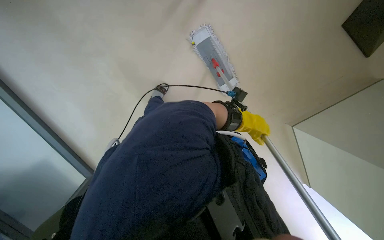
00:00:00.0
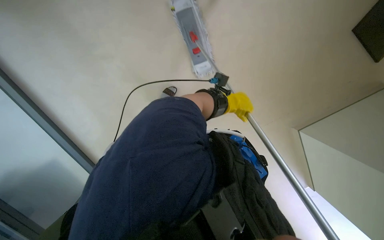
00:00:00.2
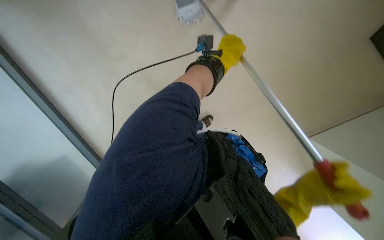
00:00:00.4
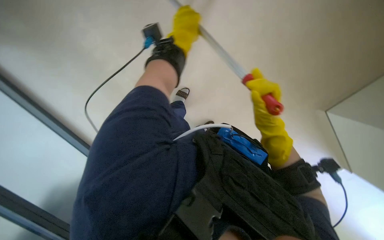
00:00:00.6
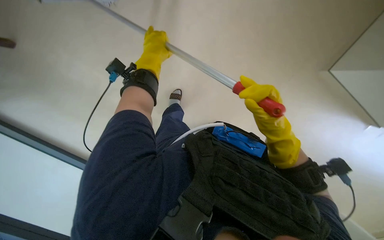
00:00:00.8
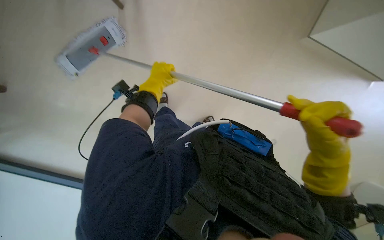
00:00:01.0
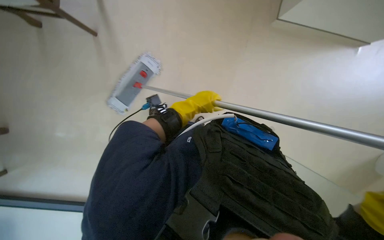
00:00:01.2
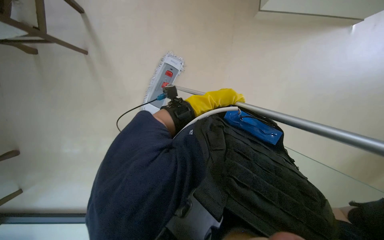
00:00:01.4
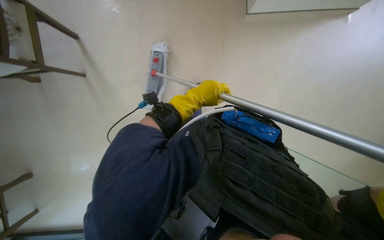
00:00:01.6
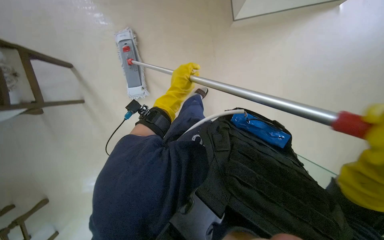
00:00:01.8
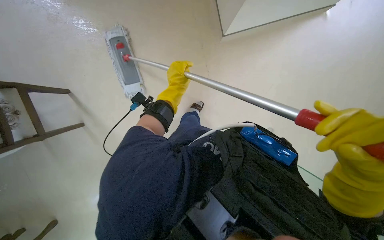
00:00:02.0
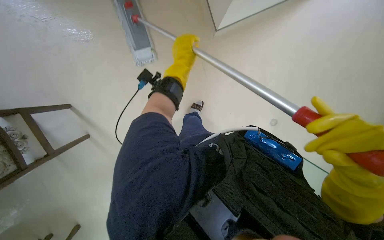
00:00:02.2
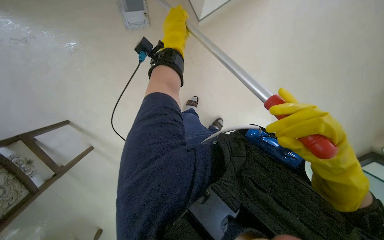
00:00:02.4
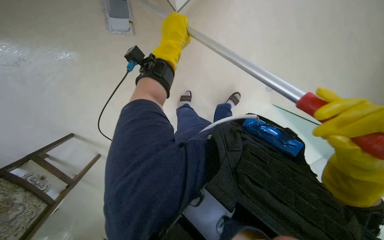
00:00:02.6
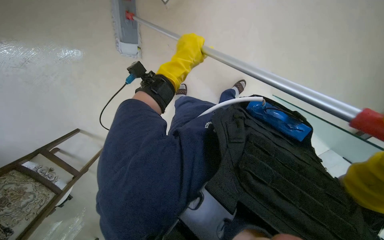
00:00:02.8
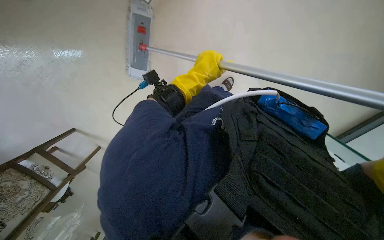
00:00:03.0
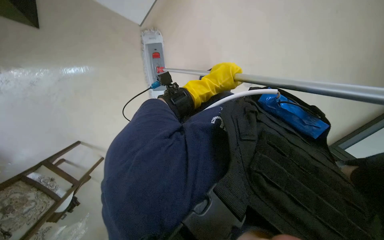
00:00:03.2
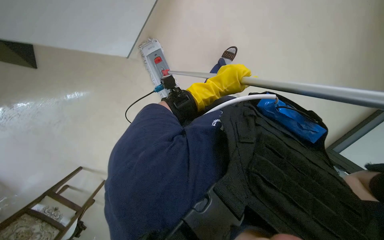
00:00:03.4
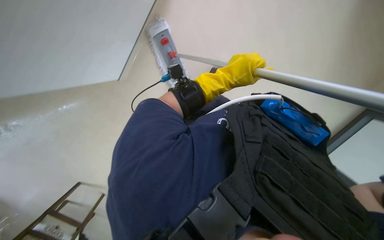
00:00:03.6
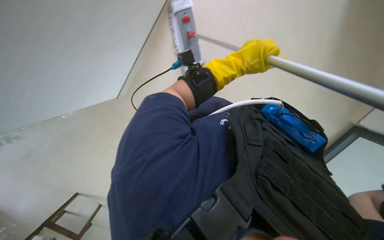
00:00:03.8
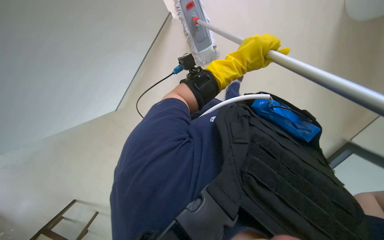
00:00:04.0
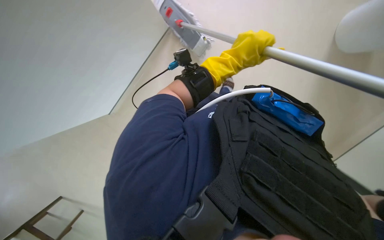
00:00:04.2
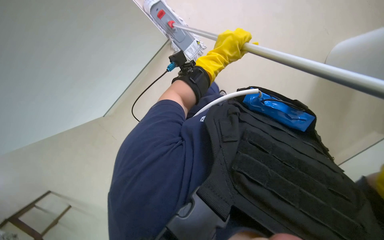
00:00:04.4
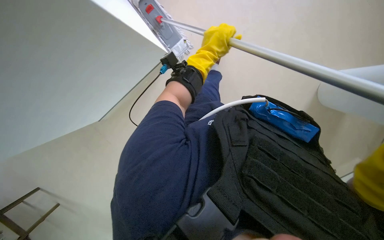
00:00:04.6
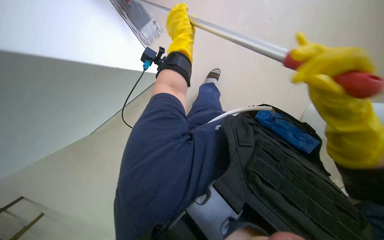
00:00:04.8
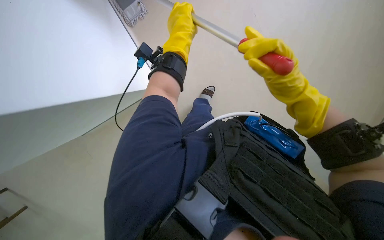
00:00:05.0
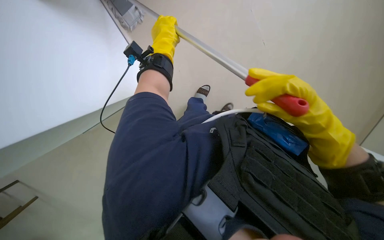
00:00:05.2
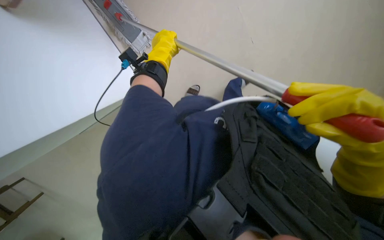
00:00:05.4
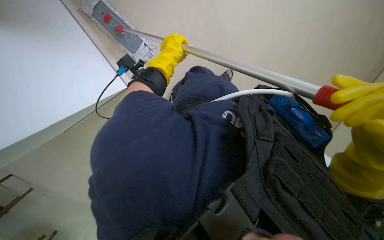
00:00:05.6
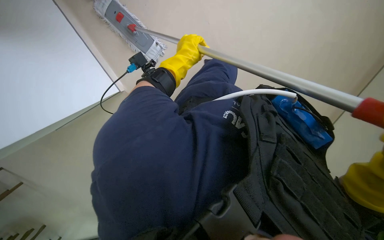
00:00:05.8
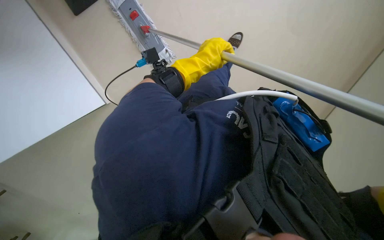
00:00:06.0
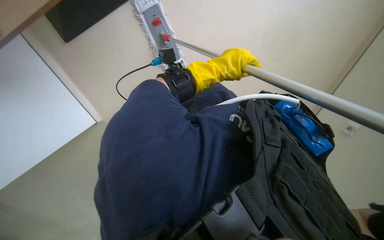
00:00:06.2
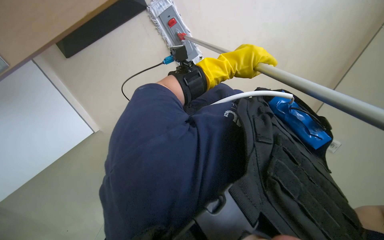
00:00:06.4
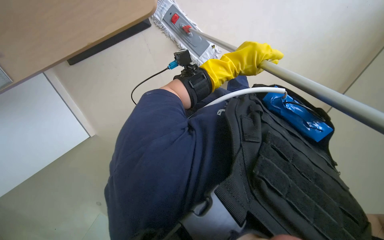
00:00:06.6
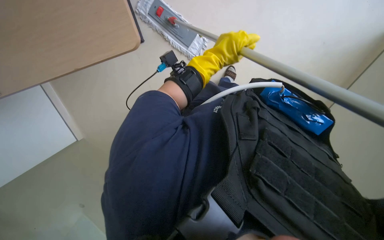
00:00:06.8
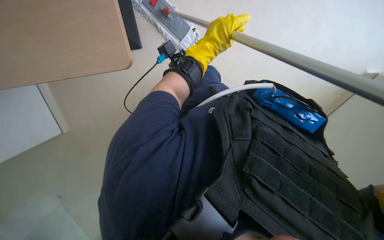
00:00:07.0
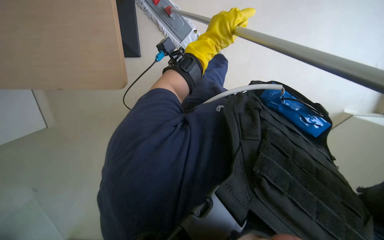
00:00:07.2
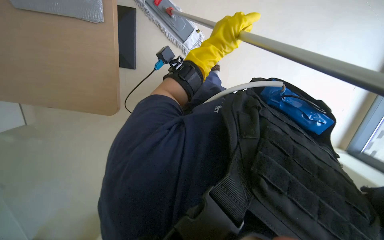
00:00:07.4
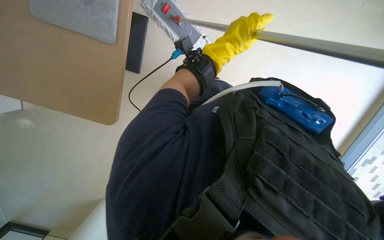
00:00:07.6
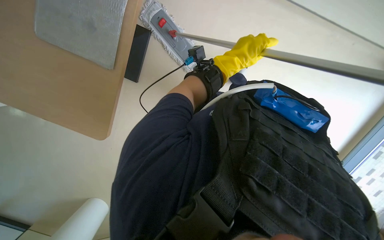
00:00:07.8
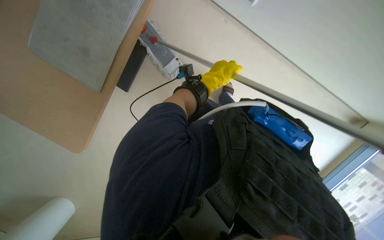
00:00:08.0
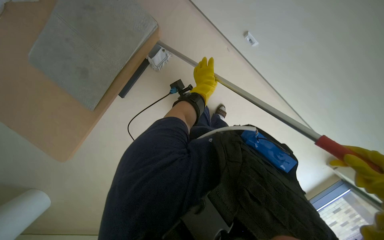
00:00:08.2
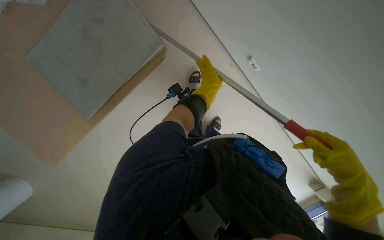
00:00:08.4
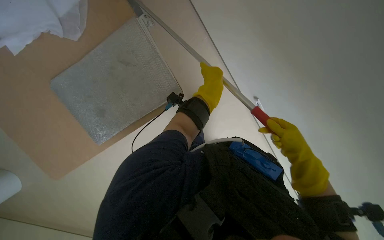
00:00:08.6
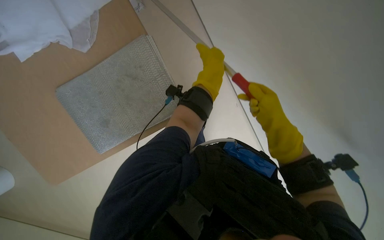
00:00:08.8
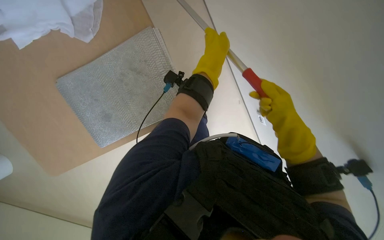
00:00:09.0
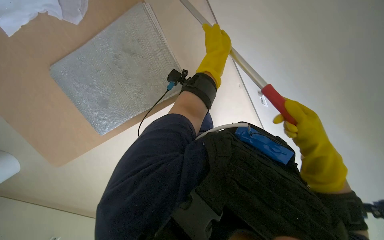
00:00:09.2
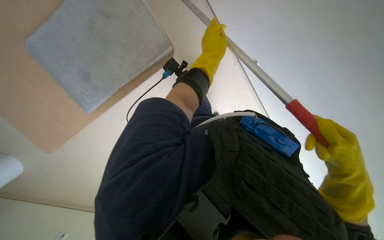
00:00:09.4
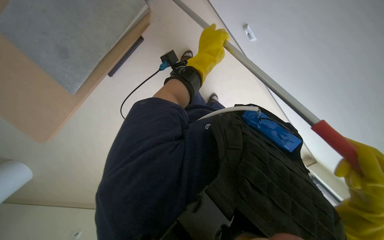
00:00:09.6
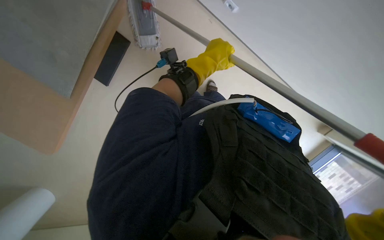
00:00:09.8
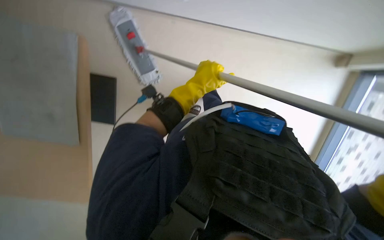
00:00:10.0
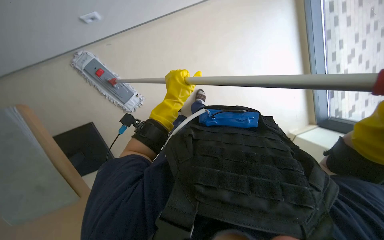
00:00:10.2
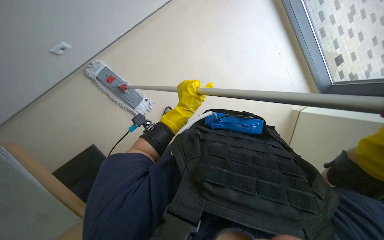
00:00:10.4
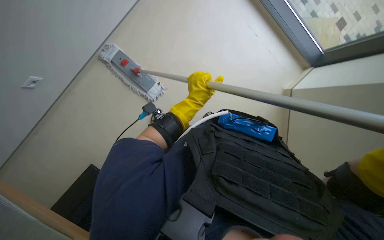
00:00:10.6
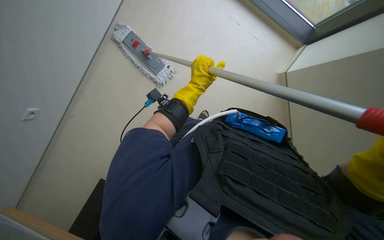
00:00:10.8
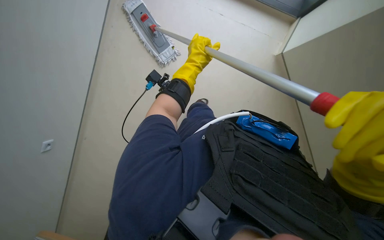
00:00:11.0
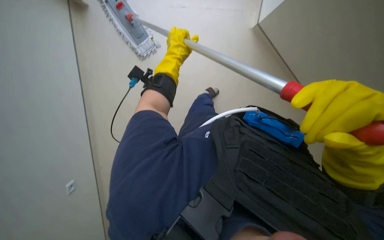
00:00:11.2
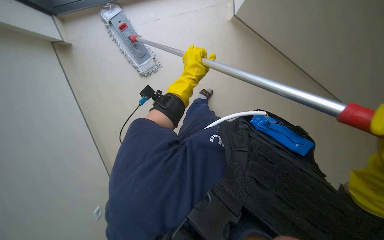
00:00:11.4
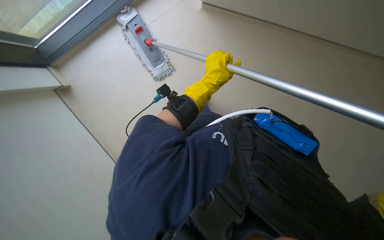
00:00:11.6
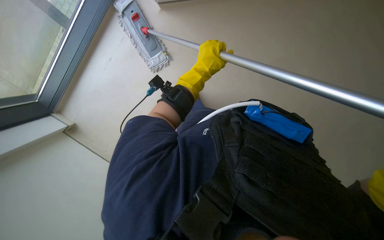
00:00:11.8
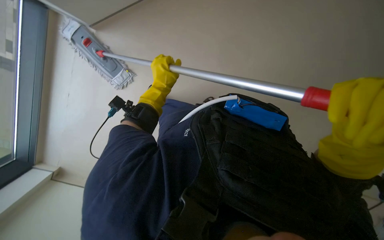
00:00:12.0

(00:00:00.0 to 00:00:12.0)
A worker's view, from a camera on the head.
Job: mopping floor.
The whole recording: Mopping the floor. The worker mops the floor with a mop, periodically dipping it into a bucket on a cleaning cart.
00:00:00.0 - 00:00:01.6: The left hand goes about 20 cm to the left and nearer to the camera.
00:00:01.6 - 00:00:03.0: The left hand goes up the picture and returns, roughly 20 cm each way.
00:00:03.0 - 00:00:04.4: The left hand shifts approximately 10 cm to the right.
00:00:04.4 - 00:00:06.0: The view tilts roughly 15 degrees upward. The left hand goes to the left and returns, roughly 20 cm each way.
00:00:07.6 - 00:00:09.0: The view tilts some 30 degrees upward.
00:00:09.0 - 00:00:10.4: The left hand is displaced farther from the camera and down the picture by approximately 20 cm.
00:00:10.4 - 00:00:12.0: The left hand is displaced up the picture by some 10 cm.

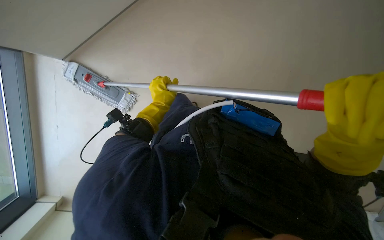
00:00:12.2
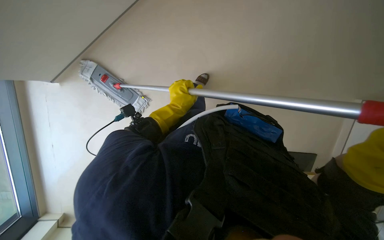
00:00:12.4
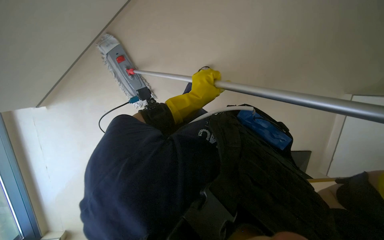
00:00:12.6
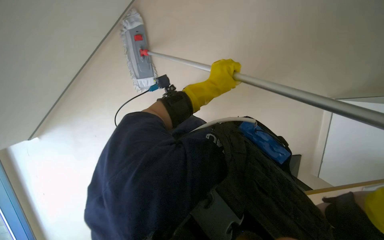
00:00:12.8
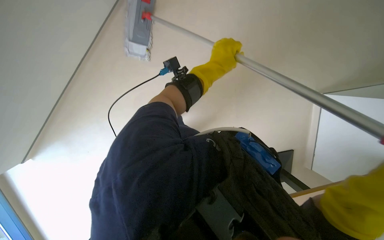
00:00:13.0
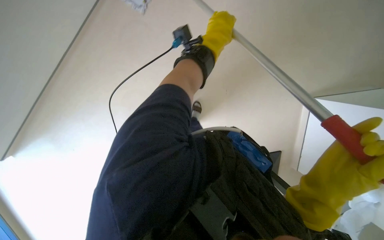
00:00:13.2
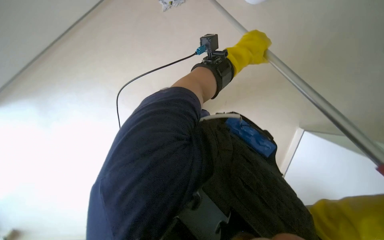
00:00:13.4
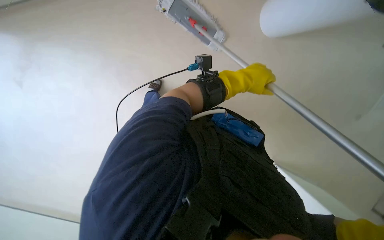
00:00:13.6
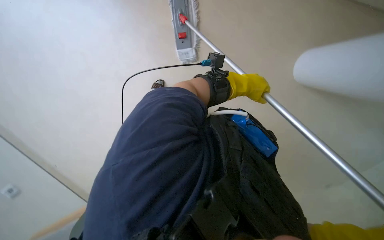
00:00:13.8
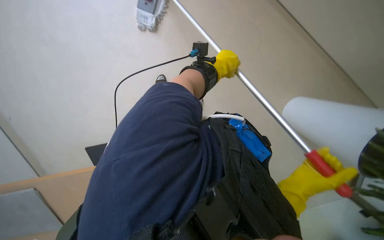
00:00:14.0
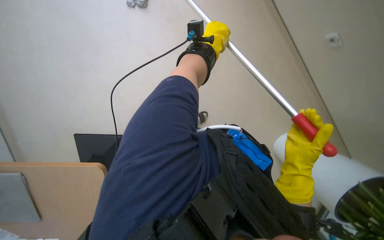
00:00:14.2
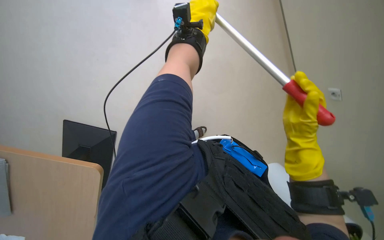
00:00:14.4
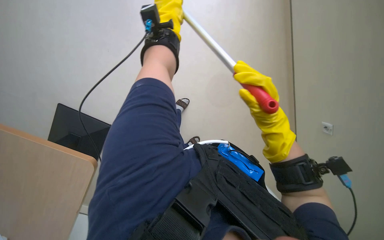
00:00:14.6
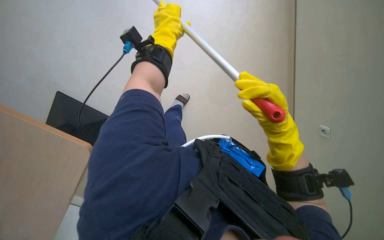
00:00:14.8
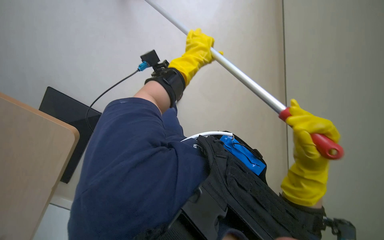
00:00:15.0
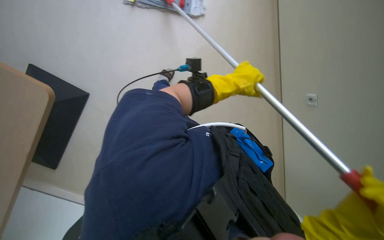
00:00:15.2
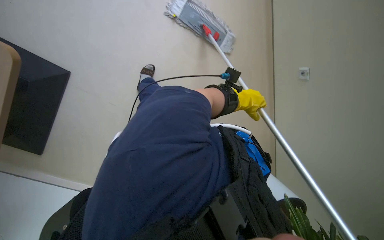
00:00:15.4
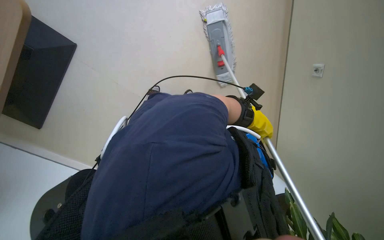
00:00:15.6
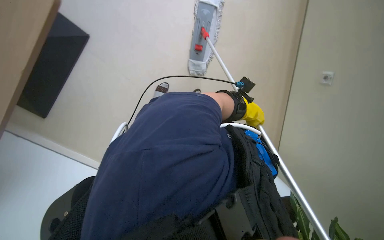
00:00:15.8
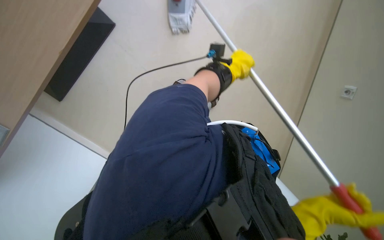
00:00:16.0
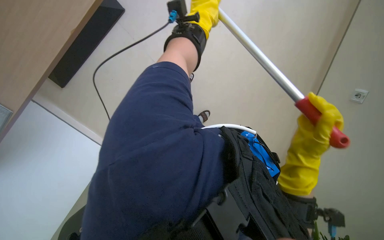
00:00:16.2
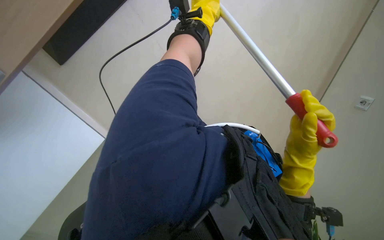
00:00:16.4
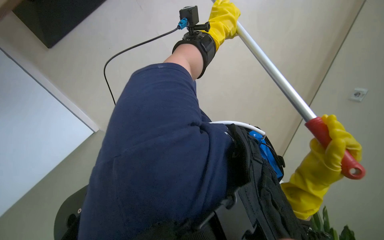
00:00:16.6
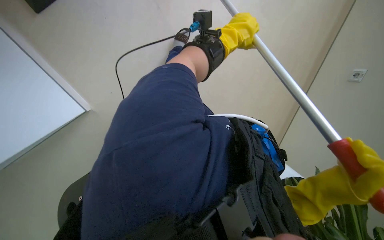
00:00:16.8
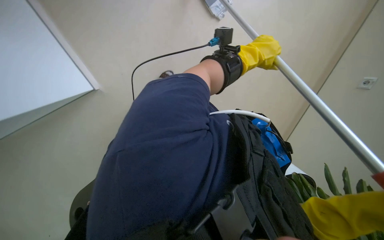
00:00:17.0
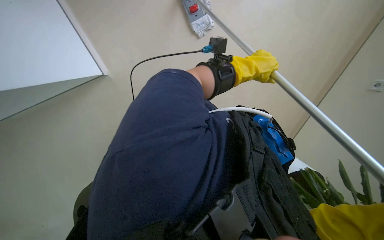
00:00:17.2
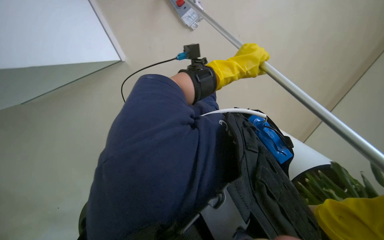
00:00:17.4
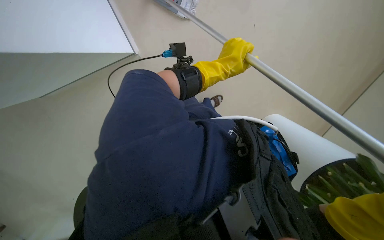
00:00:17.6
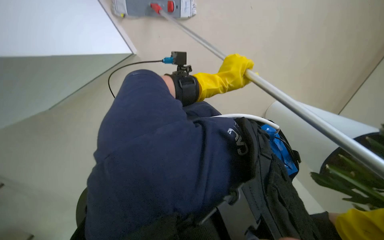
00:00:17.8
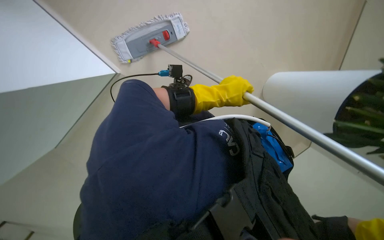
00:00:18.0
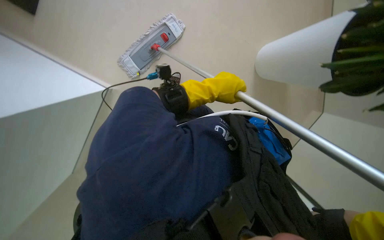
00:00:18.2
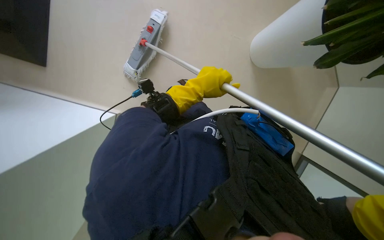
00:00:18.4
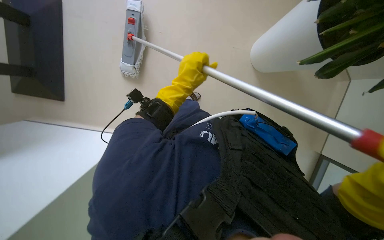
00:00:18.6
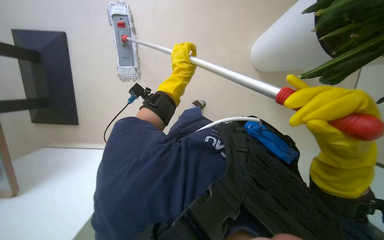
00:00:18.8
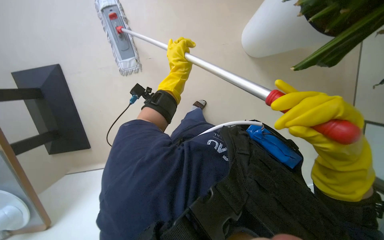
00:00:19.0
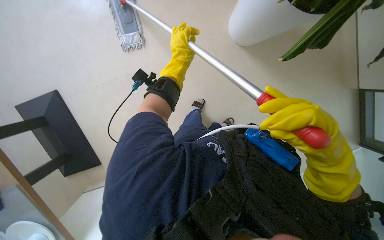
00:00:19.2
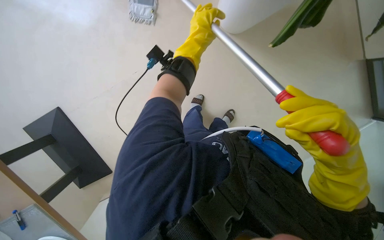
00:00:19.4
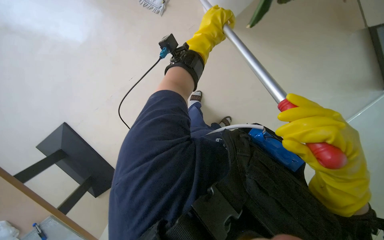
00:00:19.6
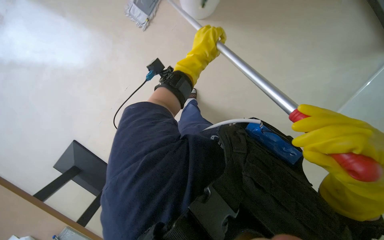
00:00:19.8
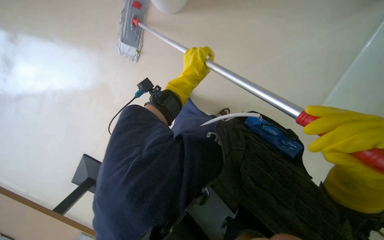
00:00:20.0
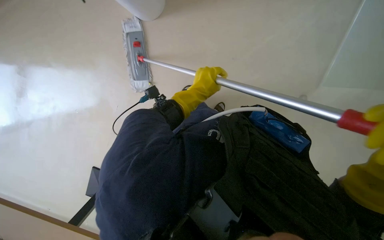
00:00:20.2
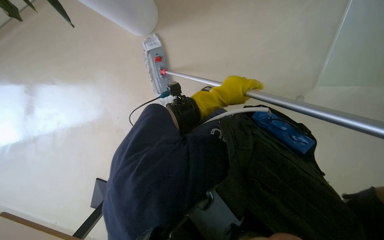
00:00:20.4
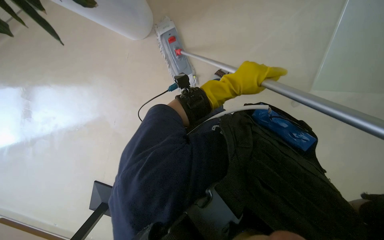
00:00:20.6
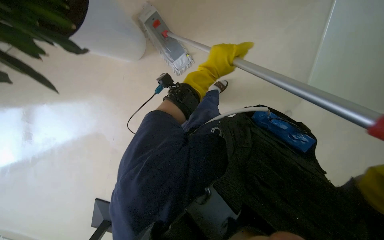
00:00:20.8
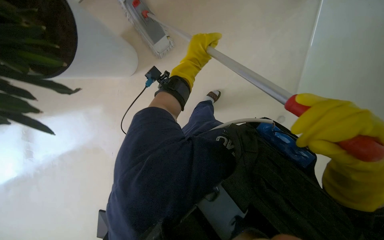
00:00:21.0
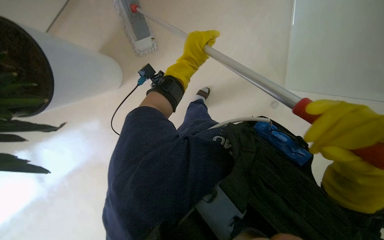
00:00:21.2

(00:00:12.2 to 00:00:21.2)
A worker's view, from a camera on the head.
Job: mopping floor.
The whole recording: Mopping the floor. The worker mops the floor with a mop, periodically dipping it into a bucket on a cleaning cart.
00:00:12.2 - 00:00:13.8: The scene rotates clockwise by about 35 degrees.
00:00:13.8 - 00:00:15.2: The camera sweeps to the right, by roughly 15 degrees. The left hand reaches approximately 15 cm to the left, then returns.
00:00:15.2 - 00:00:16.6: The left hand shifts roughly 20 cm nearer to the camera and up the picture.
00:00:19.8 - 00:00:21.2: The camera pitches upward, by about 15 degrees.
